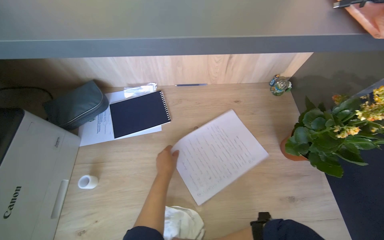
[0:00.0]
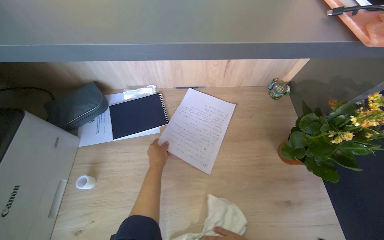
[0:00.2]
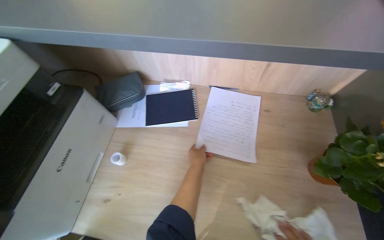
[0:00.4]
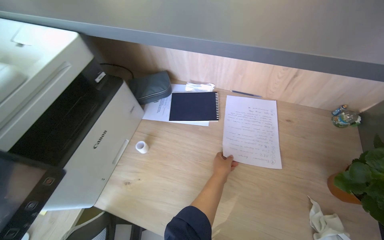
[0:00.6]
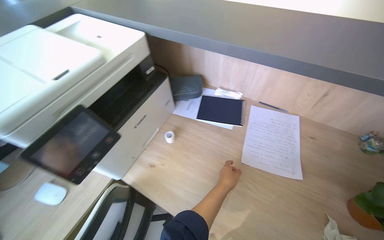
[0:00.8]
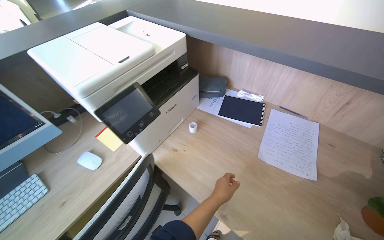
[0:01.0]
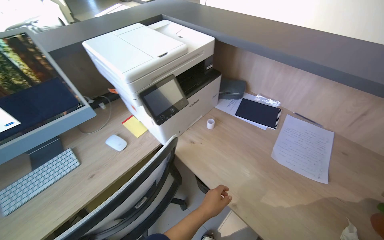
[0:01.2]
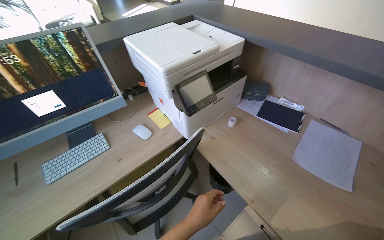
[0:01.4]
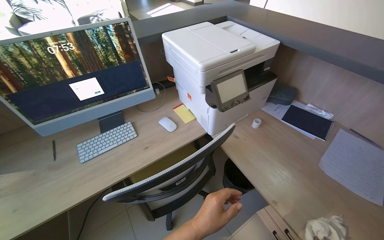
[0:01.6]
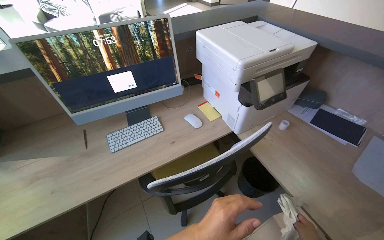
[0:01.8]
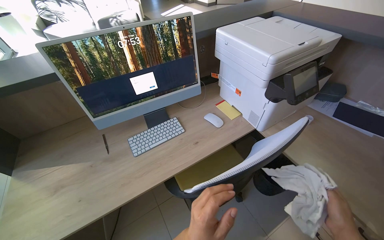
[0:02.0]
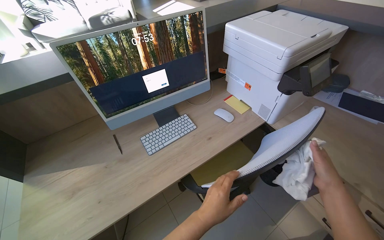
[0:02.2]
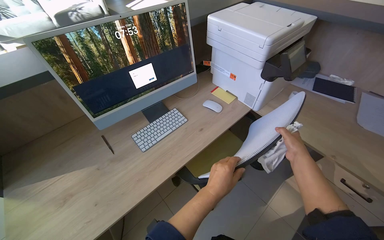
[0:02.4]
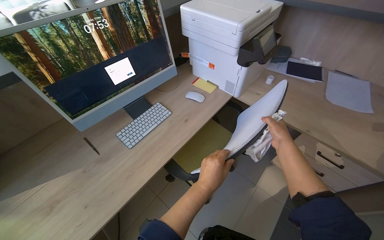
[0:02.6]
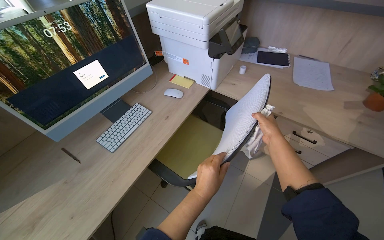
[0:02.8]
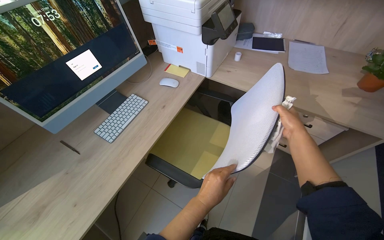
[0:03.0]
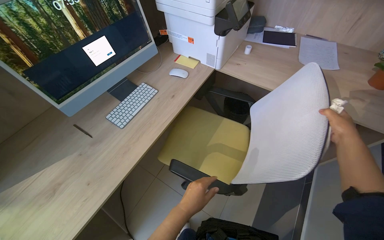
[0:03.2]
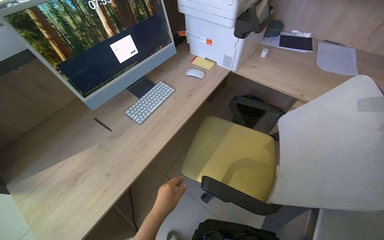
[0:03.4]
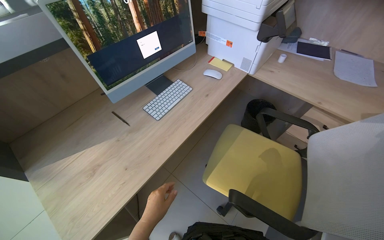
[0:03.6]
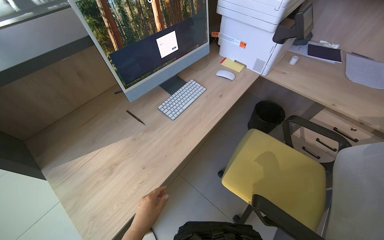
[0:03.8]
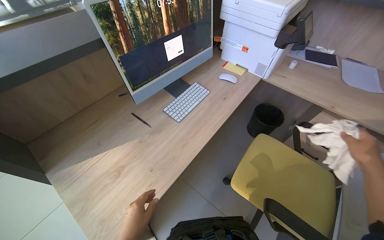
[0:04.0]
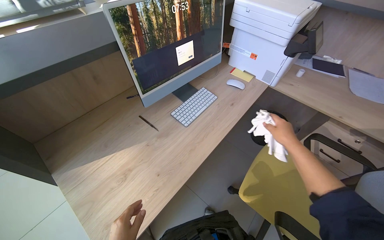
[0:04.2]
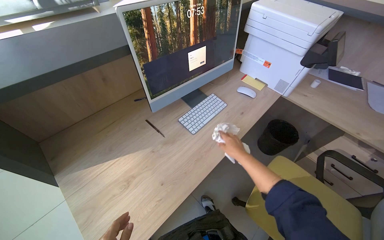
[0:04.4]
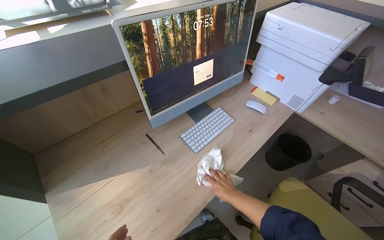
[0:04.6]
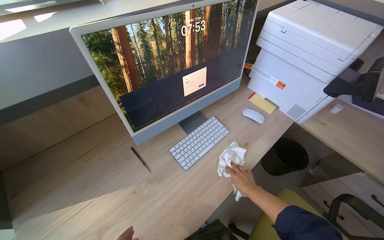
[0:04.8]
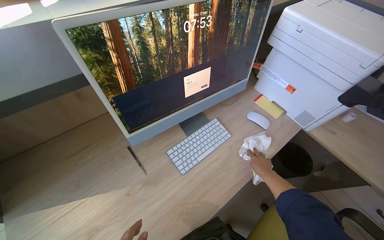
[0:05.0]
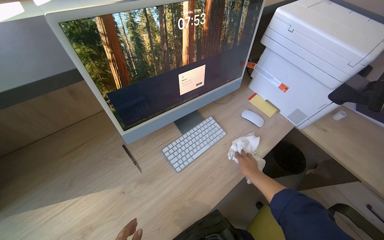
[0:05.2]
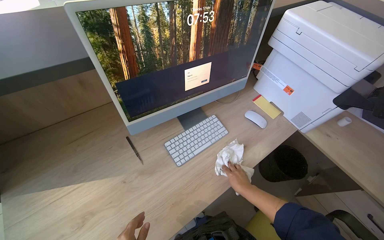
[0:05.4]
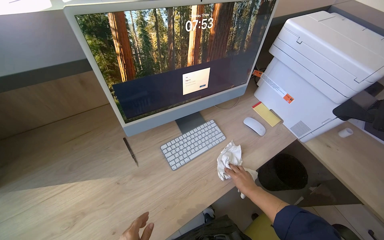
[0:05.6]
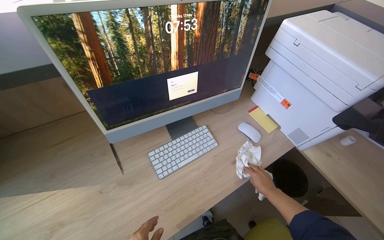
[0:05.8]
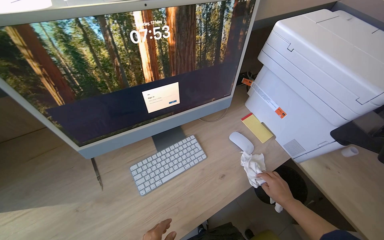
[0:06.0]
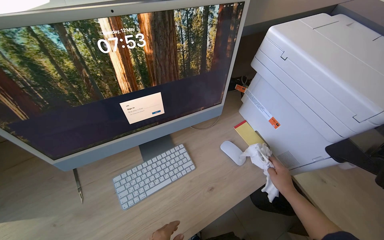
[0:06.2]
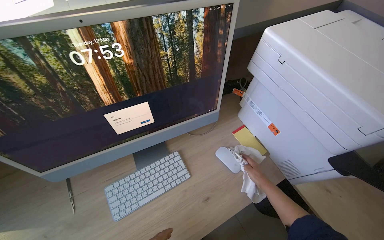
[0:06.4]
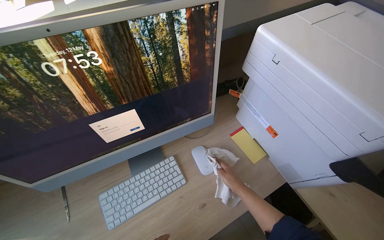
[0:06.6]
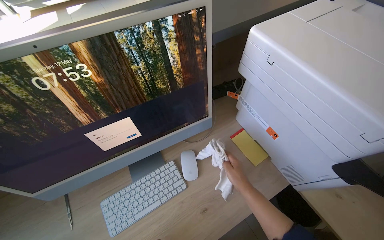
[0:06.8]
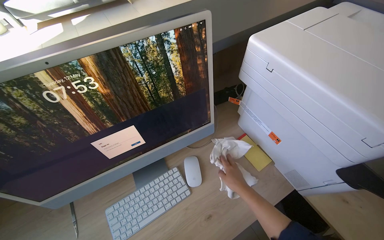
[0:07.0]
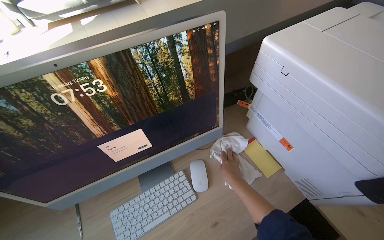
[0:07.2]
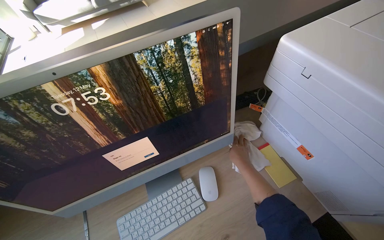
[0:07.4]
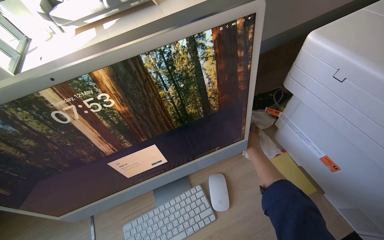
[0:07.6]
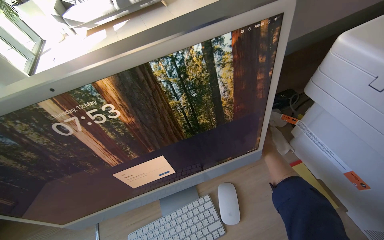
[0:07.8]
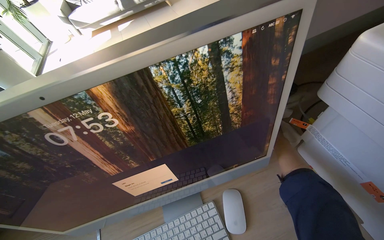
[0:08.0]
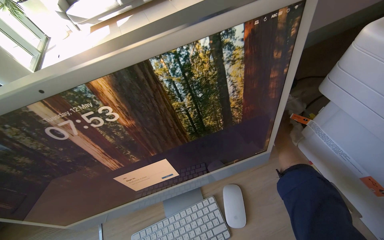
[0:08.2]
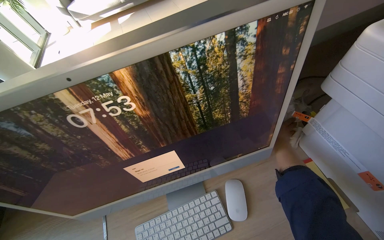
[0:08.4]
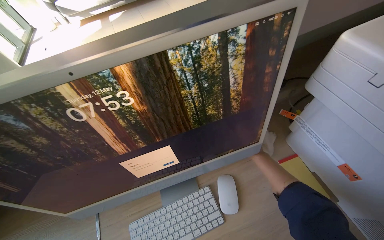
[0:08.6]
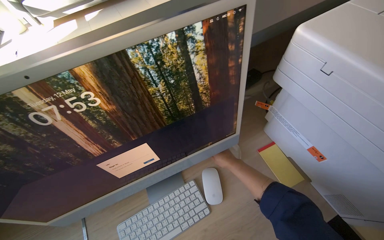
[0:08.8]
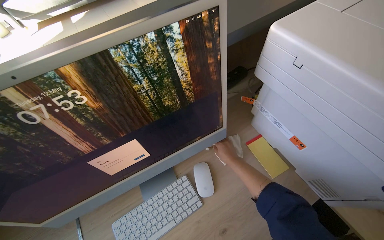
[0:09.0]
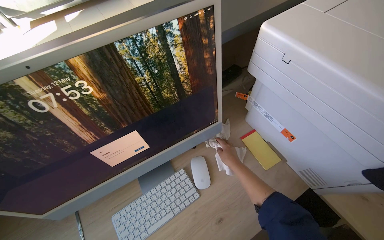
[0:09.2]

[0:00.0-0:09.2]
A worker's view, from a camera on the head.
Job: wiping surfaces.
The whole recording: Wiping office desk and equipment. The worker wipes the office desk surface, including around the computer, printer, and other equipment.
0:00.0 to 0:01.6: The camera is carried roughly 50 cm. The head rotates roughly 60 degrees to the left.
0:01.6 to 0:03.0: The head turns to the right by some 30 degrees.
0:04.6 to 0:06.2: The right hand moves left and right over roughly 20 cm, changing direction 2 times.
0:06.2 to 0:07.6: The right hand travels farther from the camera, up the picture and to the left by about 35 cm.

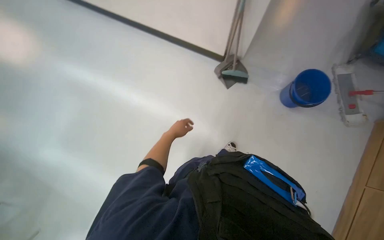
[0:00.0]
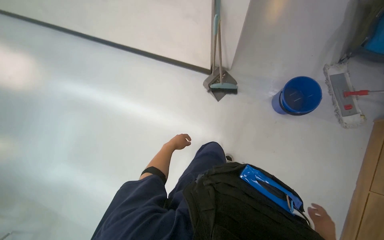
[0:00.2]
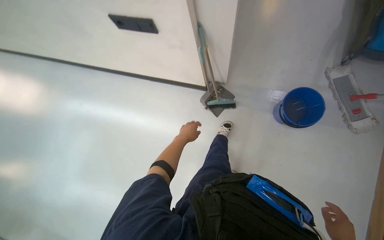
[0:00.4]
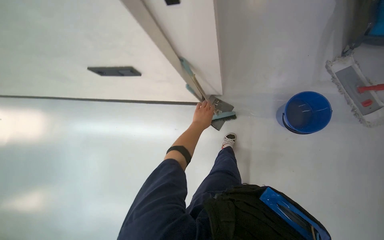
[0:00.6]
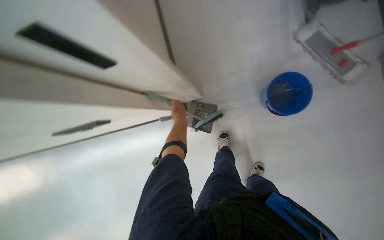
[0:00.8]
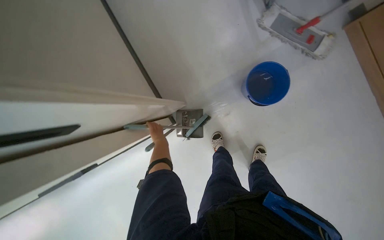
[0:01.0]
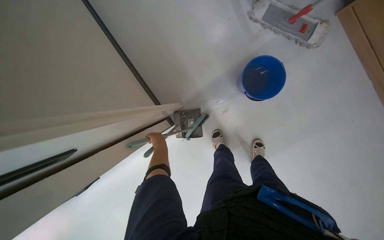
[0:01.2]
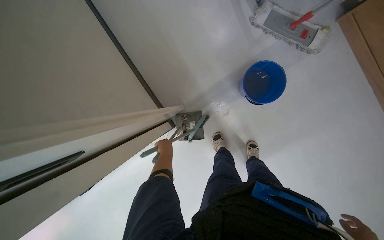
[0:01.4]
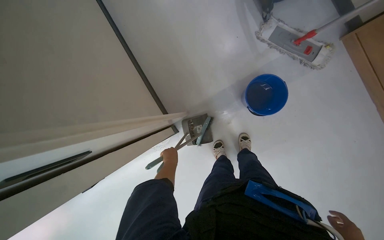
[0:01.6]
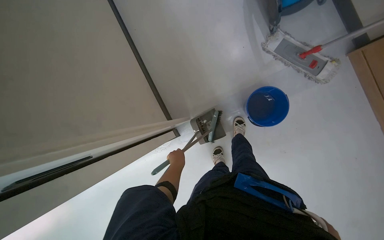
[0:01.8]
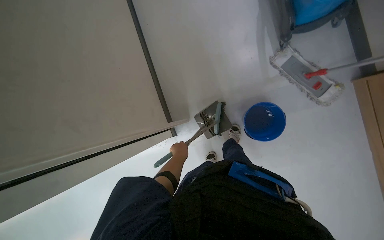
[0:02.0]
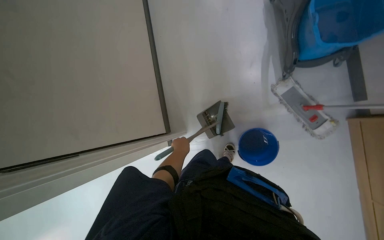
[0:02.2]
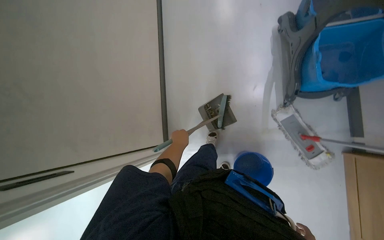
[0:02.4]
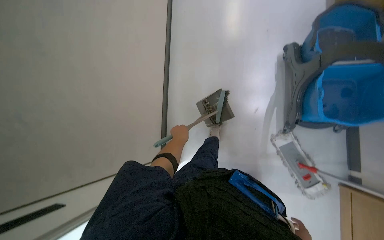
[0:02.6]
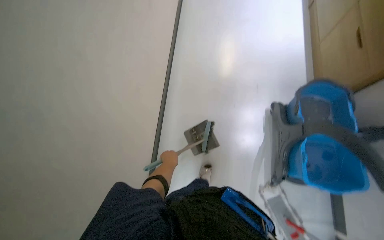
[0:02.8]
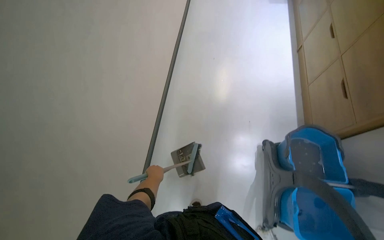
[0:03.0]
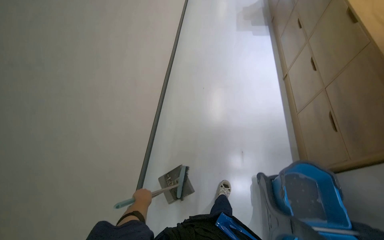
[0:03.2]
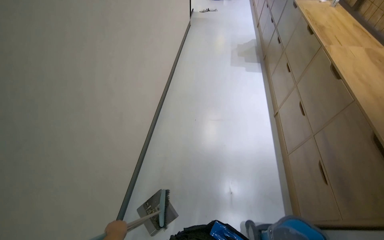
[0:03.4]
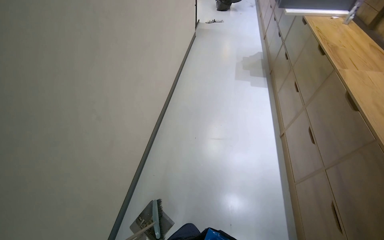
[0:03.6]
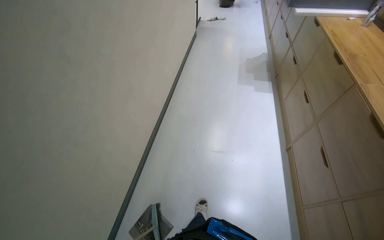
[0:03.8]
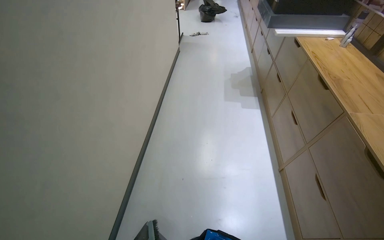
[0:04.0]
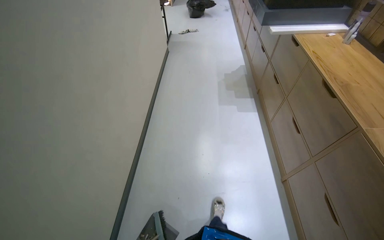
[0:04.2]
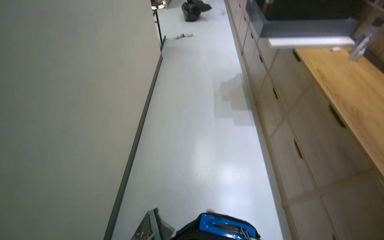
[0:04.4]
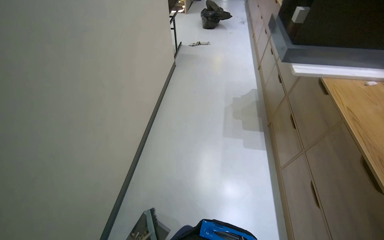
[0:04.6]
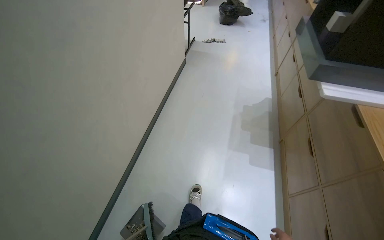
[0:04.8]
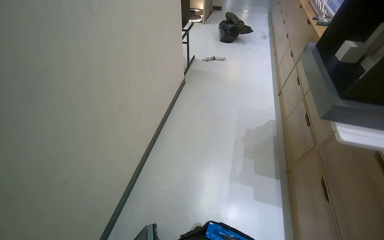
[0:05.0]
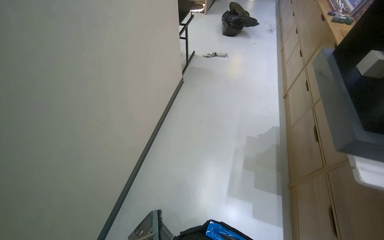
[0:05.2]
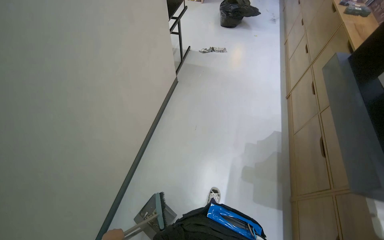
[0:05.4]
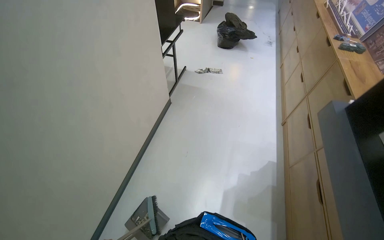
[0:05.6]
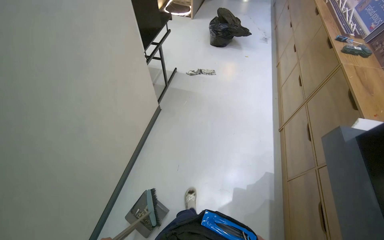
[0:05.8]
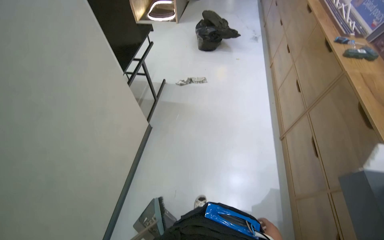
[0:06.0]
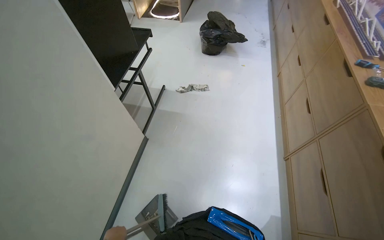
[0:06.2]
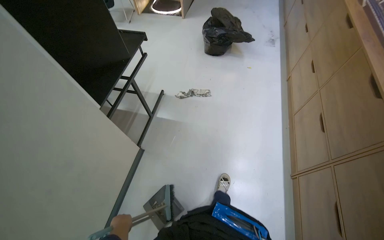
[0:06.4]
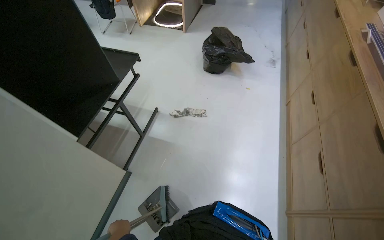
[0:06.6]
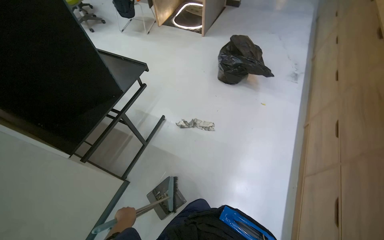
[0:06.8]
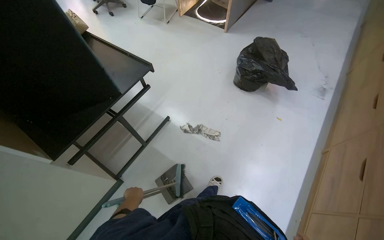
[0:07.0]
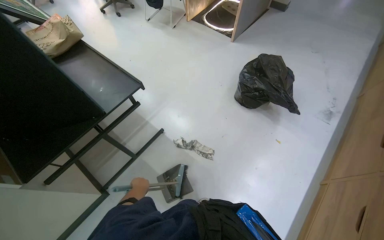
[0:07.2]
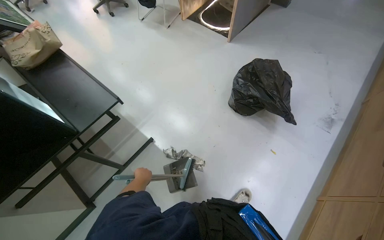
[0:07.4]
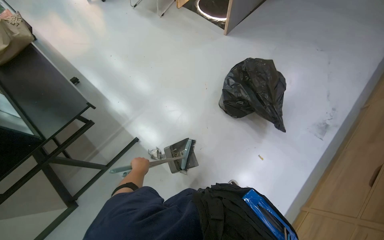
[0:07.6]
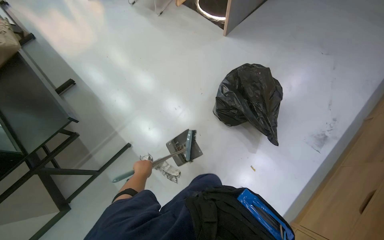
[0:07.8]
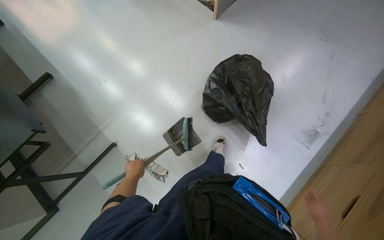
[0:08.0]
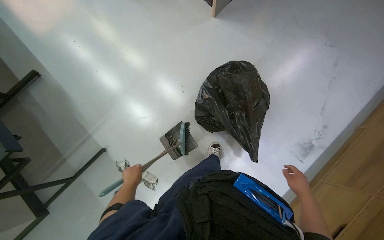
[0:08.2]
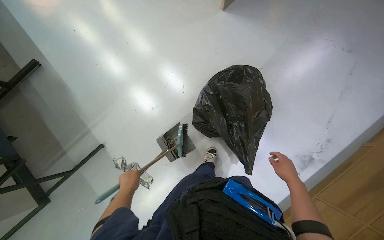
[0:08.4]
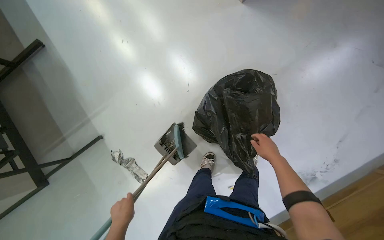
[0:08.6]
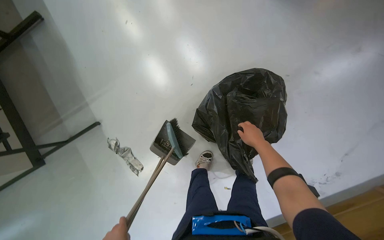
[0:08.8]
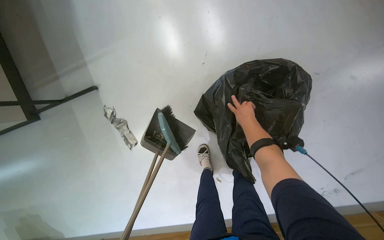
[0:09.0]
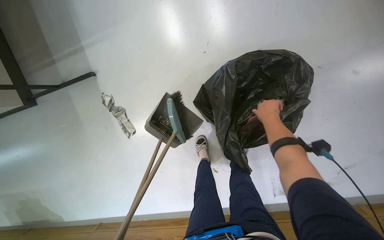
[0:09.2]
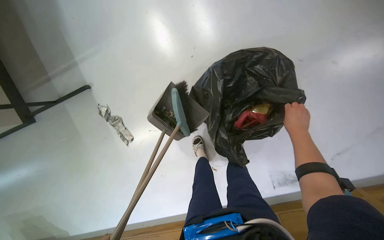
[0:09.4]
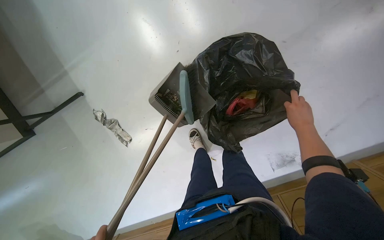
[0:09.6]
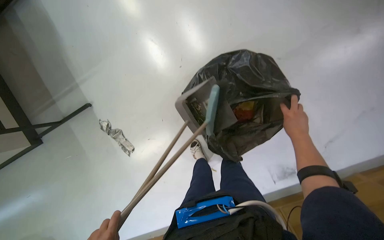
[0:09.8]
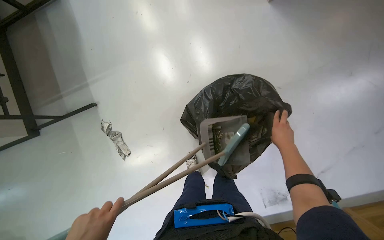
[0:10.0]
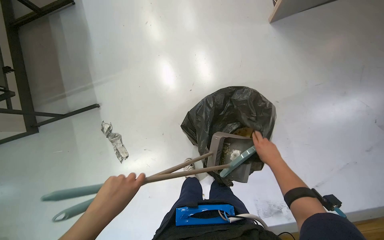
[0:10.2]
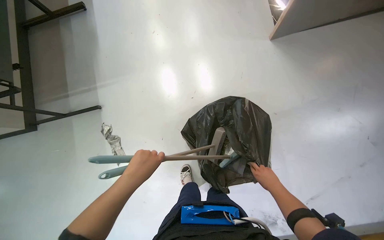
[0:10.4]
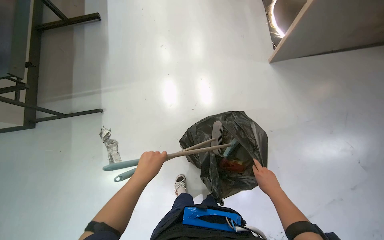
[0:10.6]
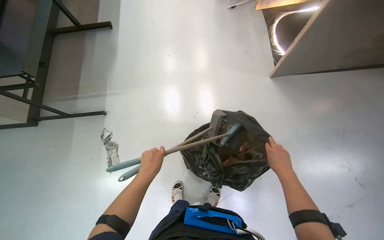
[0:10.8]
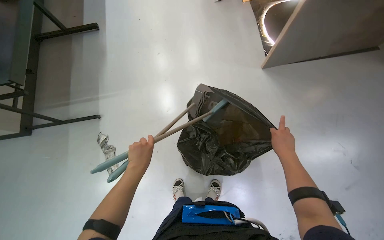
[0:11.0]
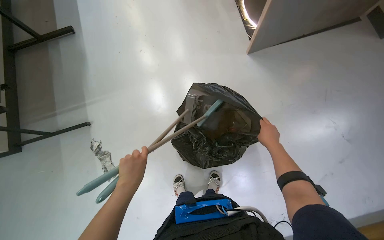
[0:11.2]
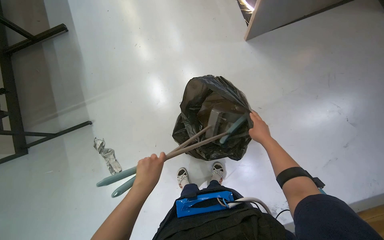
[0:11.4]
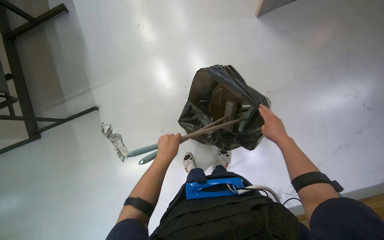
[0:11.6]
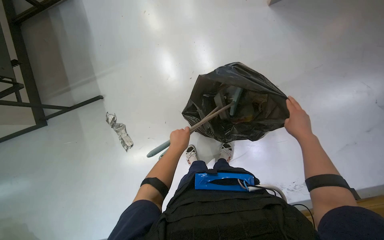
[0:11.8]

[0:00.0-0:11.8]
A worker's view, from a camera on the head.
Job: sweeping floor.
The whole recording: Sweeping and collecting trash. The worker sweeps the floor with a broom and collects trash into a black bag.
0:00.0 to 0:01.4: The camera is carried some 70 cm. The scene turns about 55 degrees counterclockwise in the picture.
0:01.4 to 0:03.0: The head travels some 60 cm. The view tips upward by about 25 degrees. The scene turns some 45 degrees clockwise in the picture.
0:03.0 to 0:04.4: The camera travels roughly 1.5 m. The view tilts some 15 degrees upward.
0:07.4 to 0:08.8: The camera is carried some 1 m. The camera pitches downward, by roughly 30 degrees.
0:10.4 to 0:11.8: The left hand is displaced farther from the camera and to the right by roughly 15 cm. Meanwhile the right hand travels nearer to the camera and up the picture by some 15 cm.
